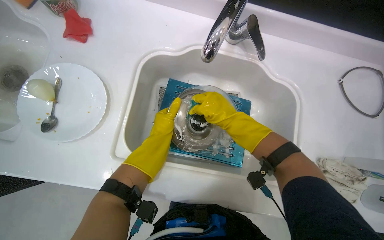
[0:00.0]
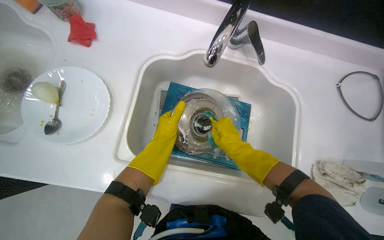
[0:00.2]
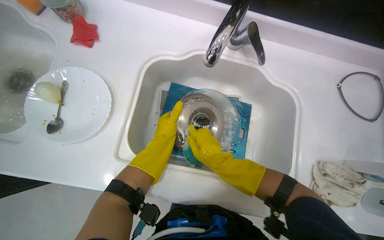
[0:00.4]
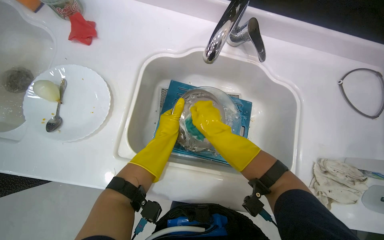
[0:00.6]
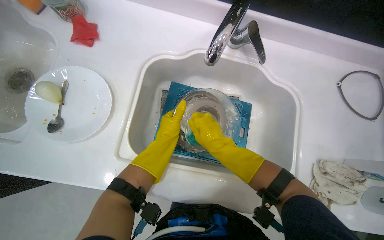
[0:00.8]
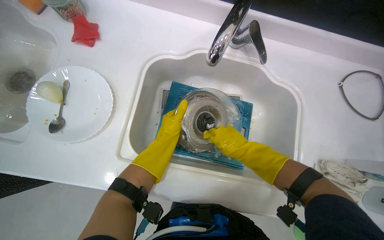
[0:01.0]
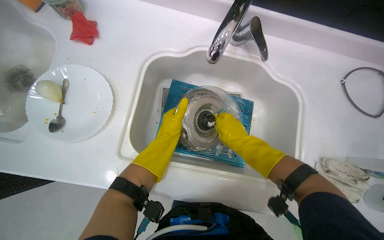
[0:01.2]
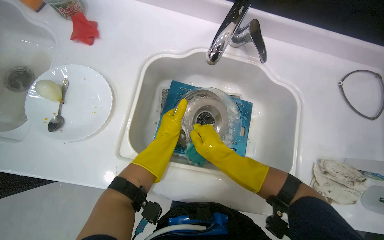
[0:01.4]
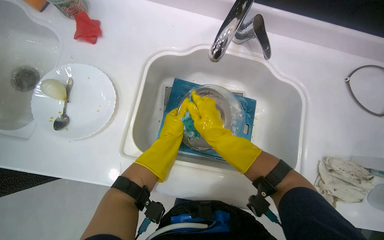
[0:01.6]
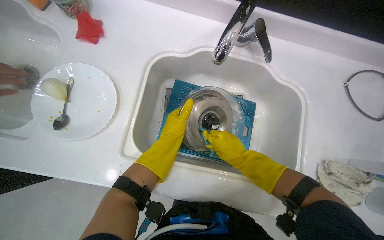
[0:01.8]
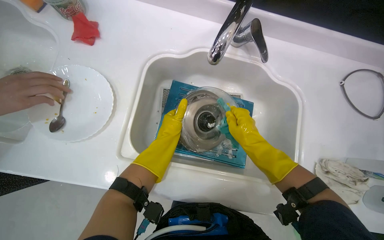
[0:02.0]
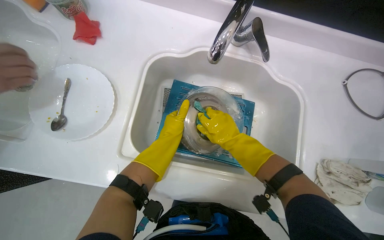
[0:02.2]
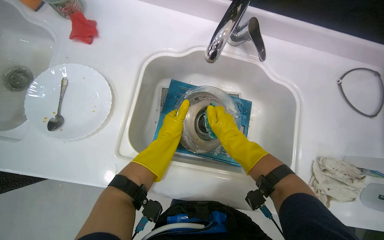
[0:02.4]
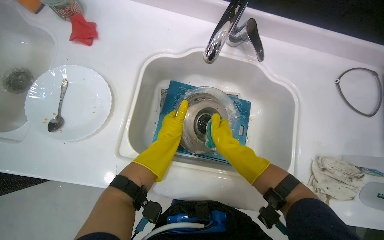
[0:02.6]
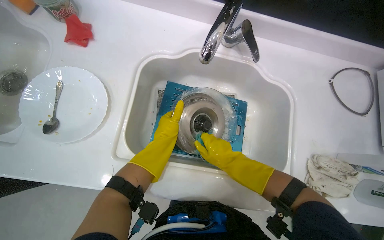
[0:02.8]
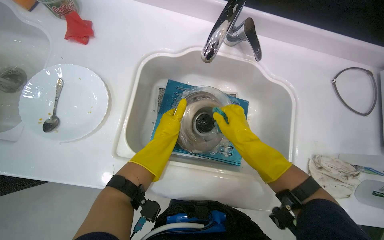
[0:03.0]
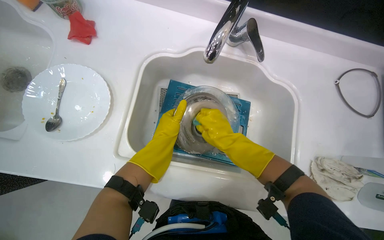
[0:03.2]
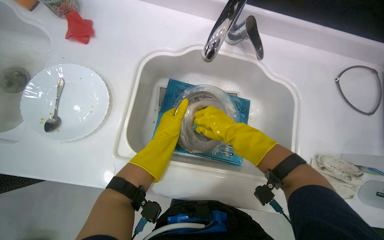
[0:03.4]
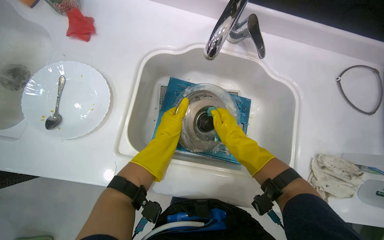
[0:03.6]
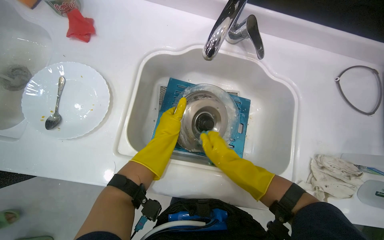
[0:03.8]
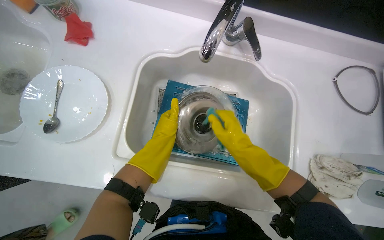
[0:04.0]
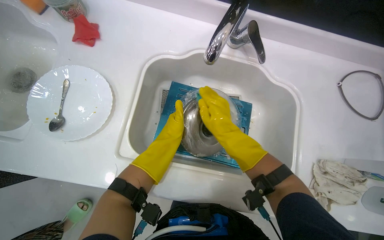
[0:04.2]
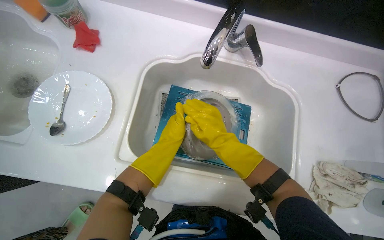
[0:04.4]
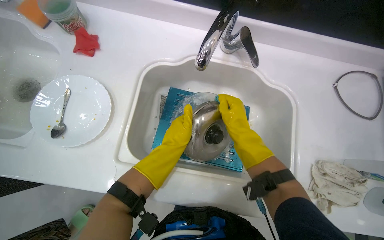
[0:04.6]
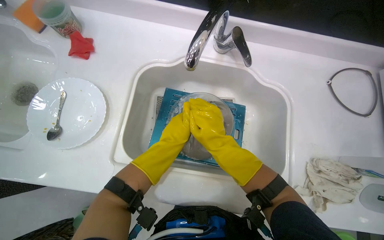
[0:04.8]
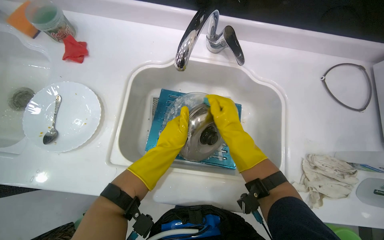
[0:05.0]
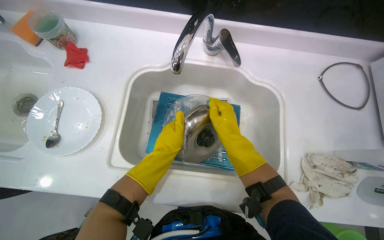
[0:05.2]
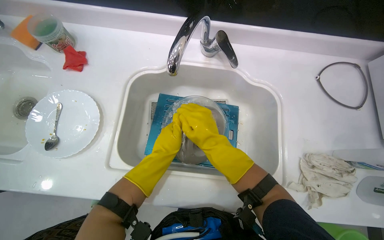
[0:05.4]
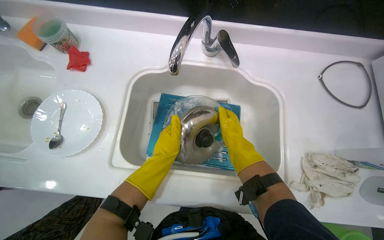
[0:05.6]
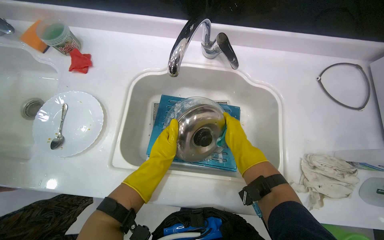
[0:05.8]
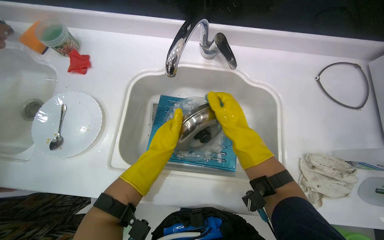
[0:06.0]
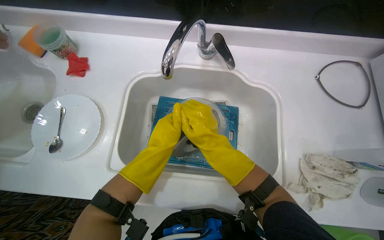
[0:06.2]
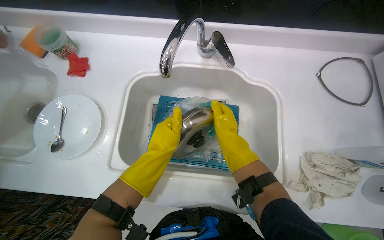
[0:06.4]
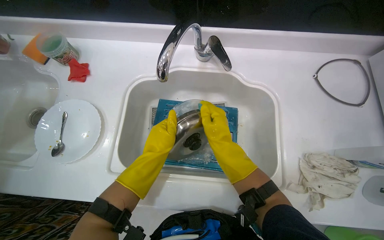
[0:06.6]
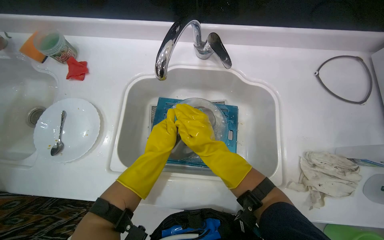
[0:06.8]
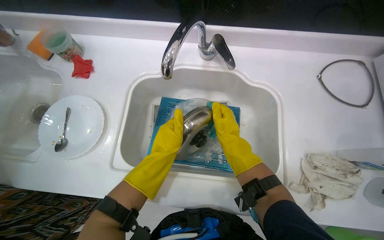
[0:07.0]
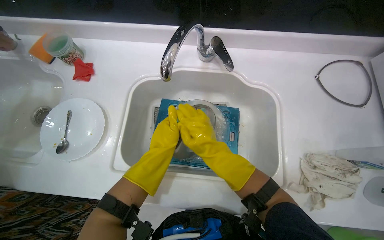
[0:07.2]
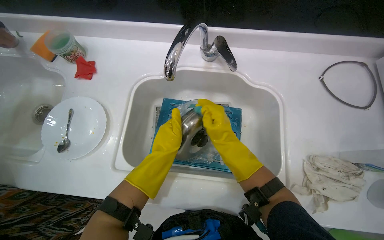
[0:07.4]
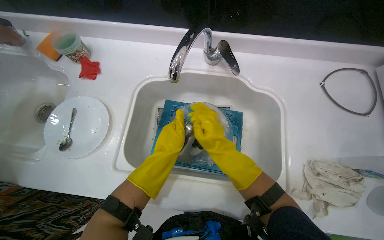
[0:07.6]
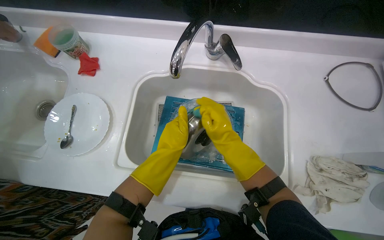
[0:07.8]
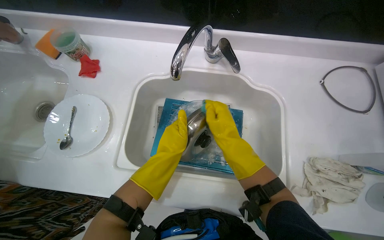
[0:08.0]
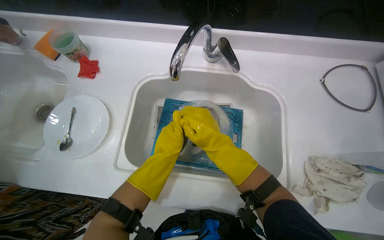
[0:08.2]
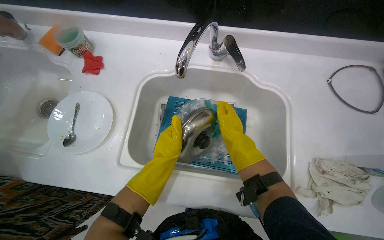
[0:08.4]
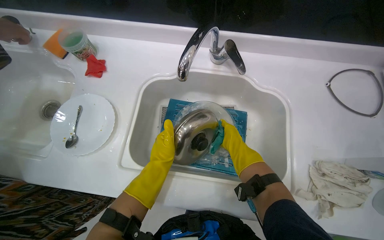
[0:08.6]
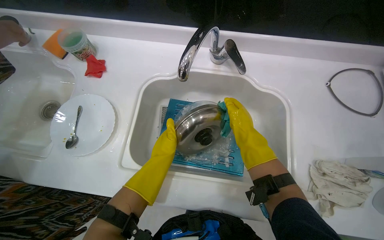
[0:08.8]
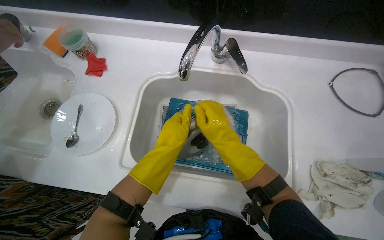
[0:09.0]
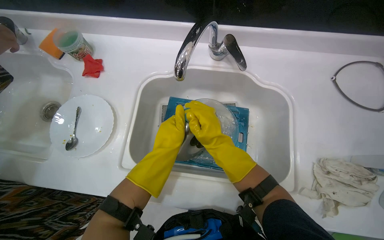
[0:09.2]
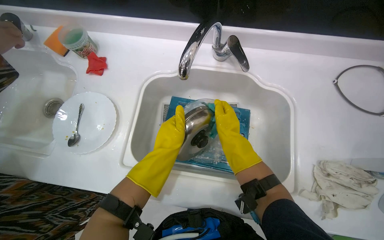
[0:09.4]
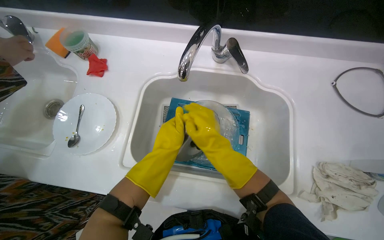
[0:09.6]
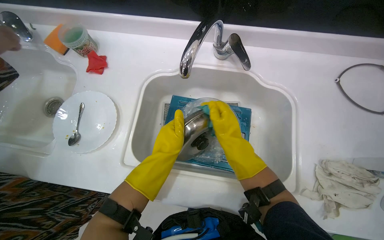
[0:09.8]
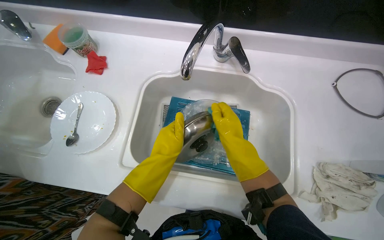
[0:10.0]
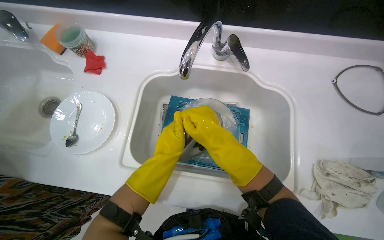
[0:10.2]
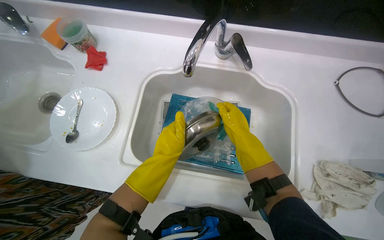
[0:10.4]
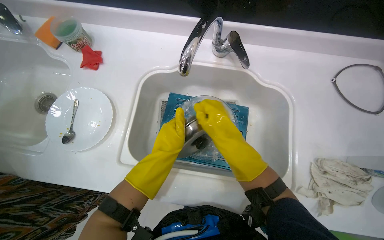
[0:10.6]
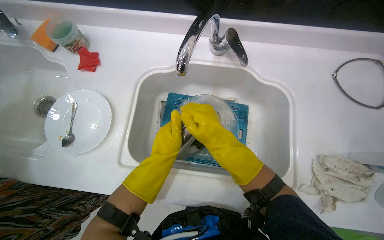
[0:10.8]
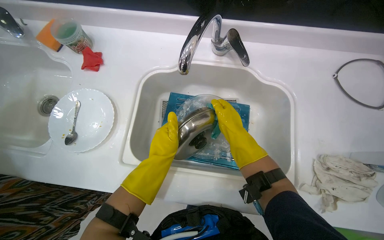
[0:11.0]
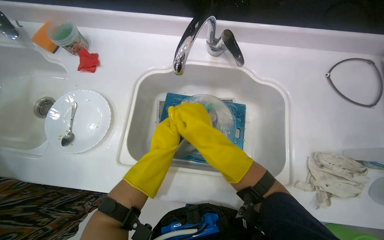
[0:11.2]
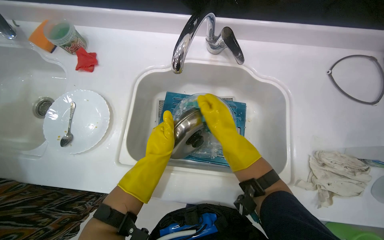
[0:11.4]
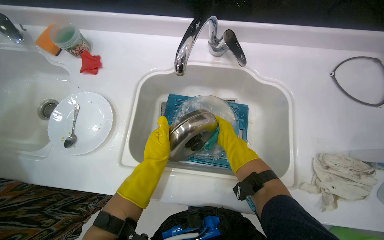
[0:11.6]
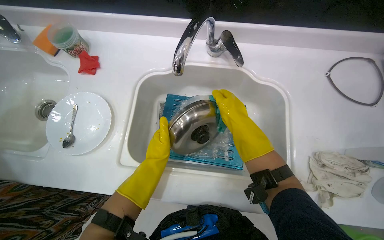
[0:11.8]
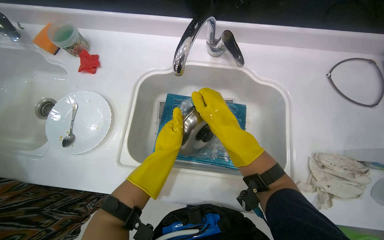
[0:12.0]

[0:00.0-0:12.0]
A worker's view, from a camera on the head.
Job: cleaning kitchen.
The whole recording: Washing pot in kitchen sink. The worker scrubs and rinses a metal pot in the kitchen sink.
0:00.0 to 0:01.6: The right hand goes up and down the picture, approximately 10 cm each way, reversing 2 times.
0:01.6 to 0:03.0: The right hand heads to the right, covering roughly 10 cm.
0:03.0 to 0:04.4: The right hand shifts roughly 10 cm to the left.
0:04.4 to 0:06.0: The right hand moves nearer and farther over approximately 10 cm, changing direction 3 times. Meanwhile the left hand is displaced nearer to the camera by roughly 10 cm.
0:06.0 to 0:07.6: The right hand moves left and right over roughly 10 cm, changing direction 4 times.
0:09.0 to 0:10.4: The right hand moves nearer and farther over approximately 10 cm, changing direction 2 times.
0:10.4 to 0:12.0: The right hand moves nearer and farther over some 15 cm, changing direction 2 times.

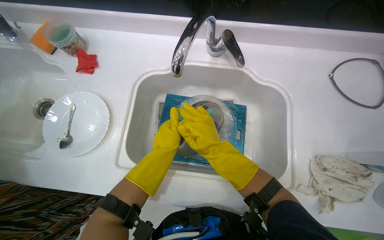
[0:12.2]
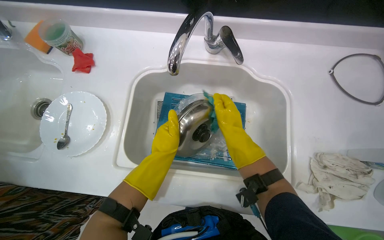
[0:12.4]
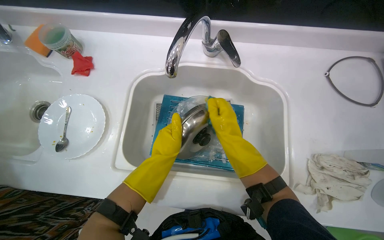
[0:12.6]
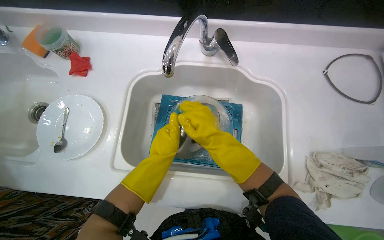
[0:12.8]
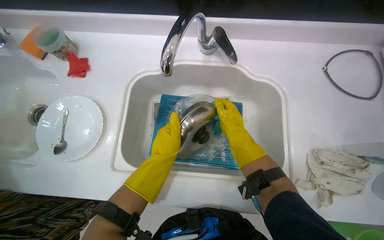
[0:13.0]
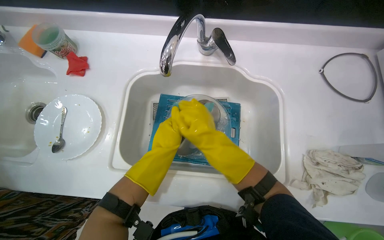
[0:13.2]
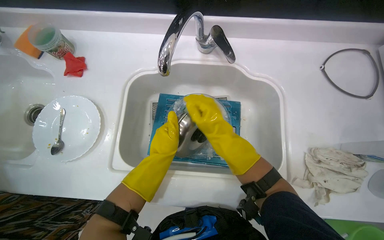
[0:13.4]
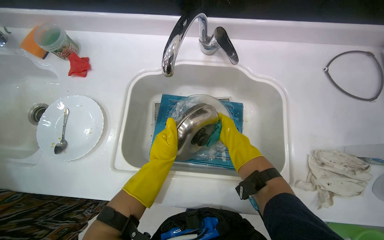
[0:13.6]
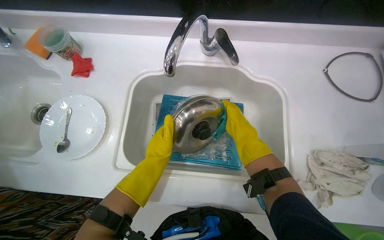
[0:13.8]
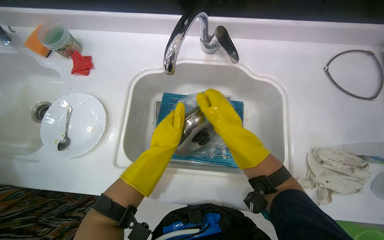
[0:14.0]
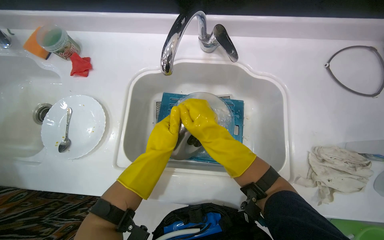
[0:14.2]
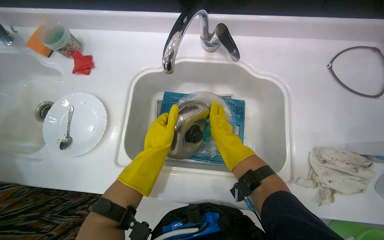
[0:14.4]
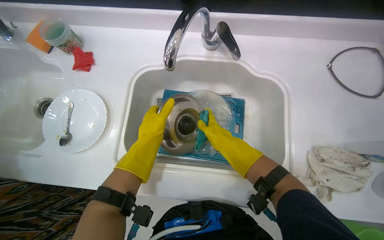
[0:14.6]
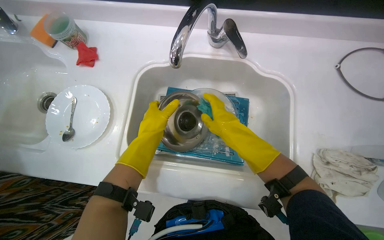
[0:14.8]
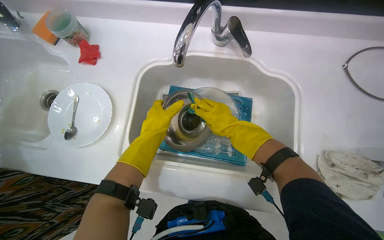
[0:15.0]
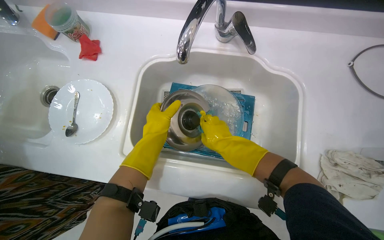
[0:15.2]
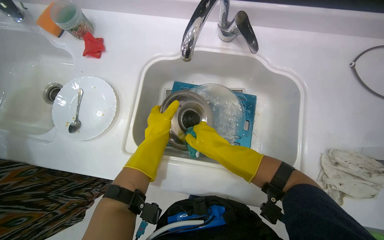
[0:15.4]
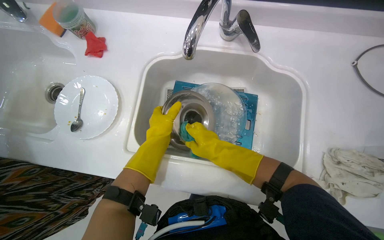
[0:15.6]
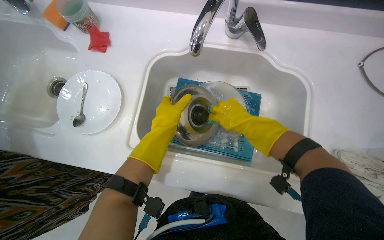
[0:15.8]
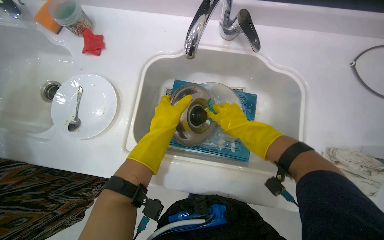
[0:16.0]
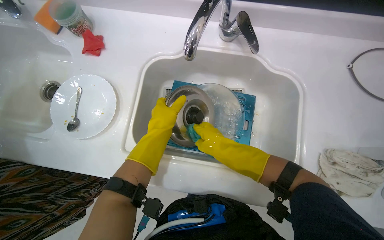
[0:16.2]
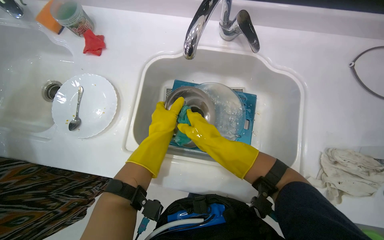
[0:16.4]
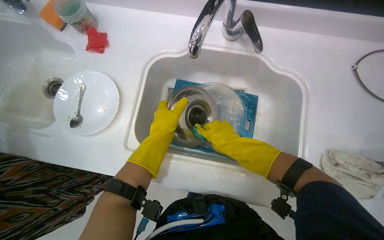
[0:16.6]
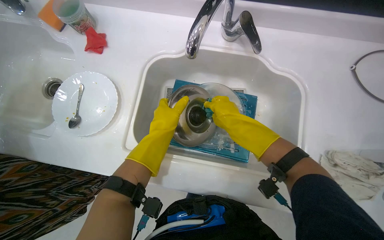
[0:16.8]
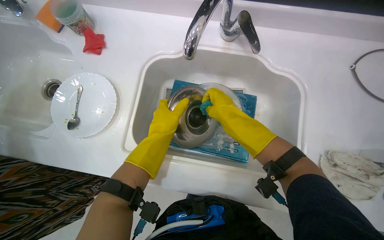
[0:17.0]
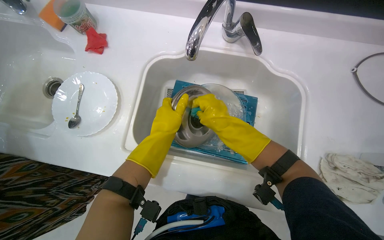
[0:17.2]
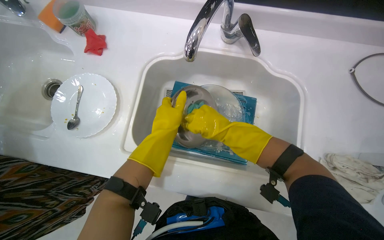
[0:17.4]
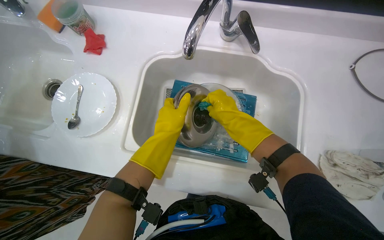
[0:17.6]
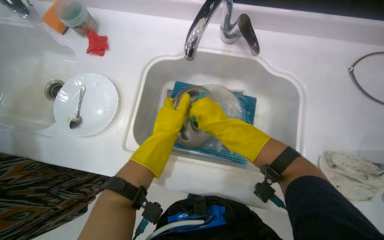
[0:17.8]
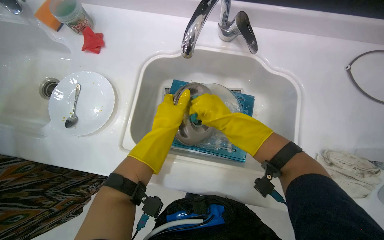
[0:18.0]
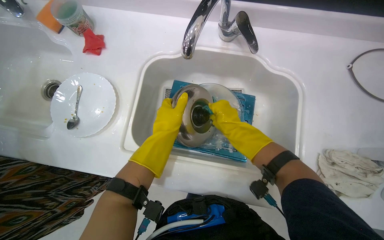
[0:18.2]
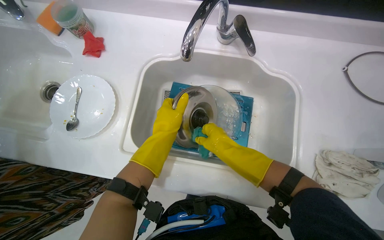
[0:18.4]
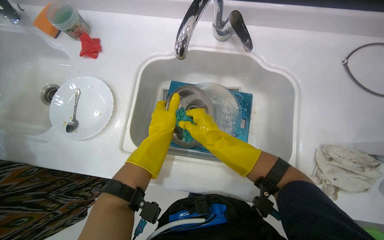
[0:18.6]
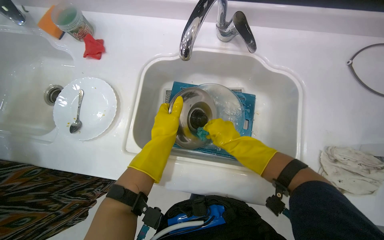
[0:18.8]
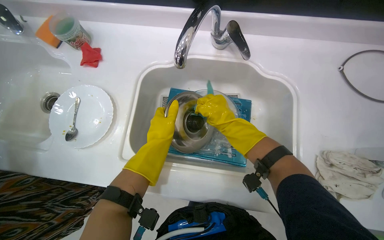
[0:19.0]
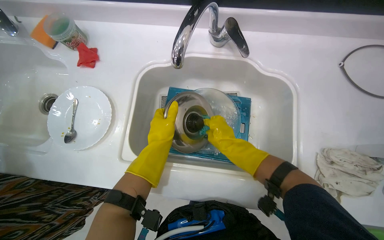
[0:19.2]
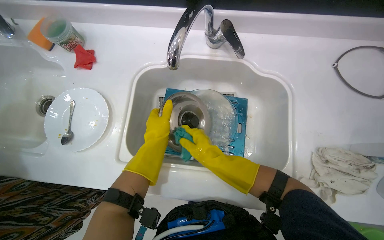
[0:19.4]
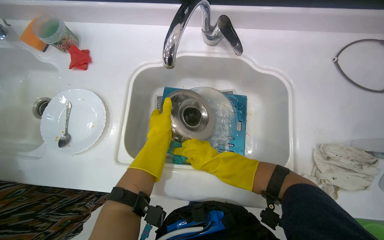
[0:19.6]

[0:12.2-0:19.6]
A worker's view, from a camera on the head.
Job: cleaning kitchen.
The whole recording: Washing pot in kitchen sink. The worker scrubs and rinses a metal pot in the kitchen sink.
0:12.2 to 0:13.6: The right hand moves left and right over approximately 10 cm, changing direction 2 times.
0:13.6 to 0:15.2: The right hand shifts about 10 cm to the left.
0:15.2 to 0:18.2: The hands make small movements and keep their place.
0:18.2 to 0:19.6: The right hand shifts approximately 10 cm down the picture.
